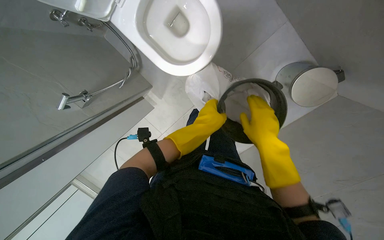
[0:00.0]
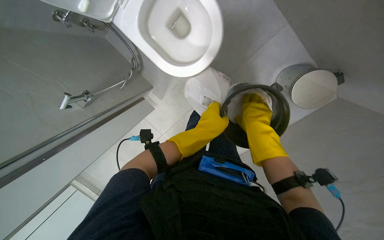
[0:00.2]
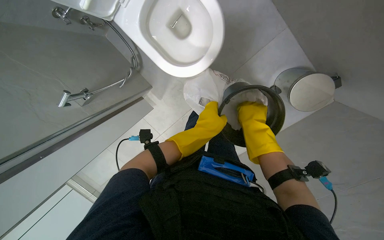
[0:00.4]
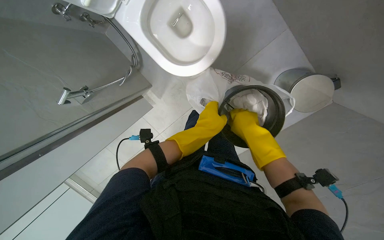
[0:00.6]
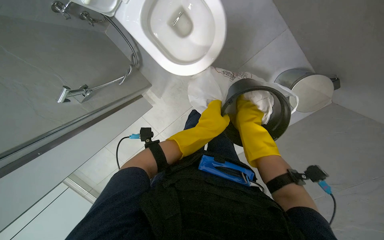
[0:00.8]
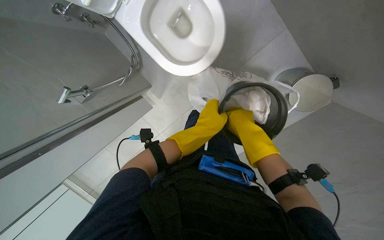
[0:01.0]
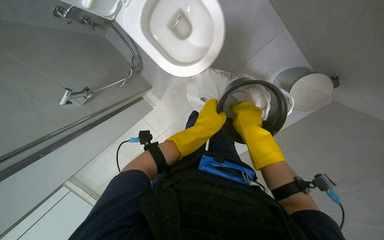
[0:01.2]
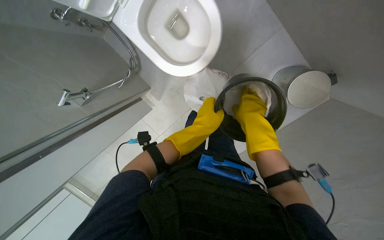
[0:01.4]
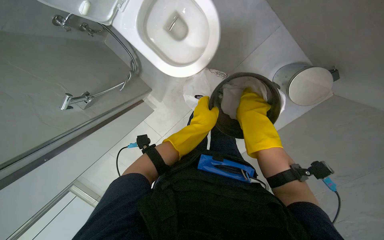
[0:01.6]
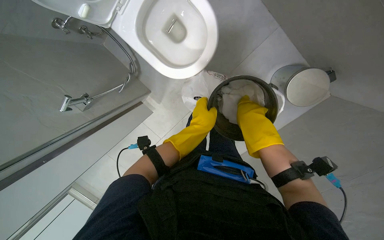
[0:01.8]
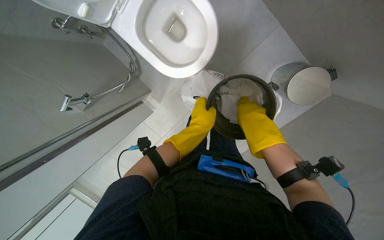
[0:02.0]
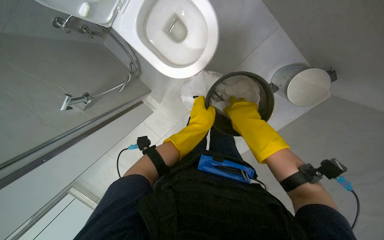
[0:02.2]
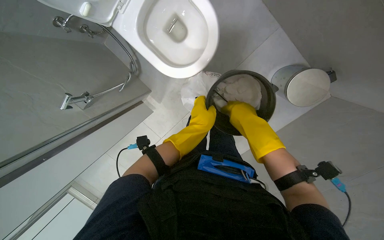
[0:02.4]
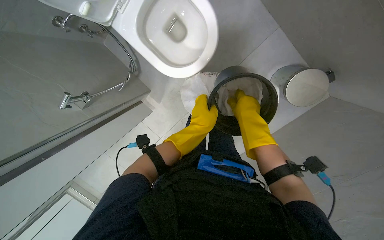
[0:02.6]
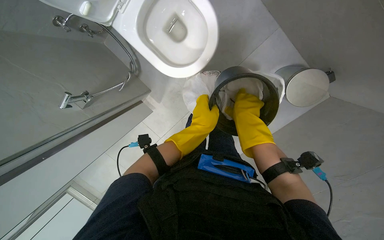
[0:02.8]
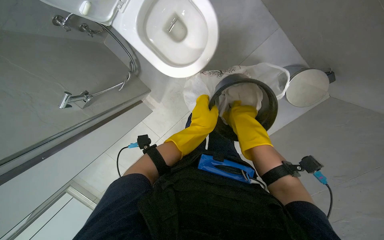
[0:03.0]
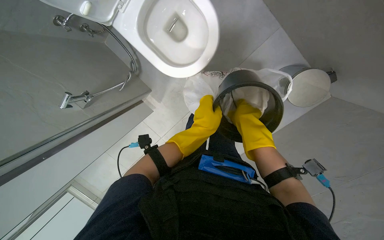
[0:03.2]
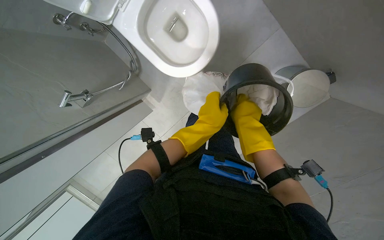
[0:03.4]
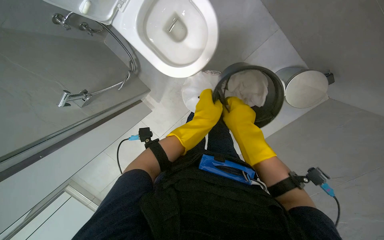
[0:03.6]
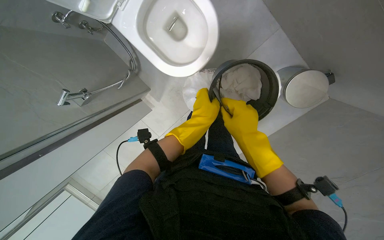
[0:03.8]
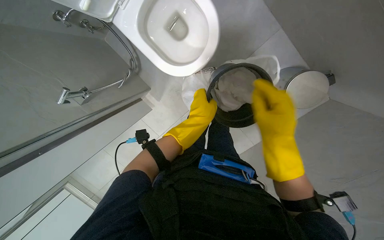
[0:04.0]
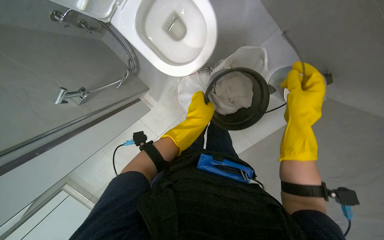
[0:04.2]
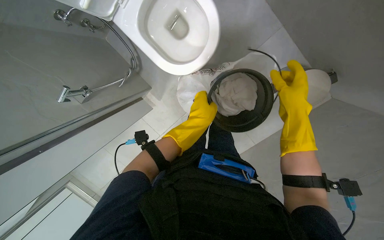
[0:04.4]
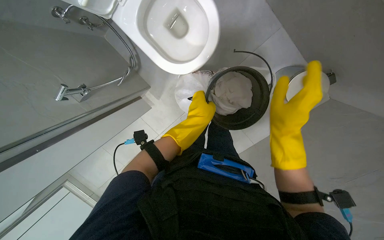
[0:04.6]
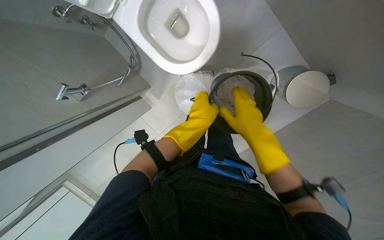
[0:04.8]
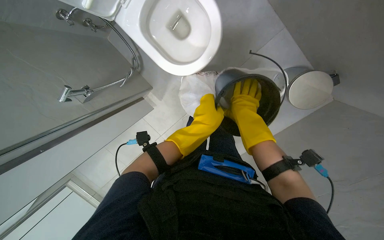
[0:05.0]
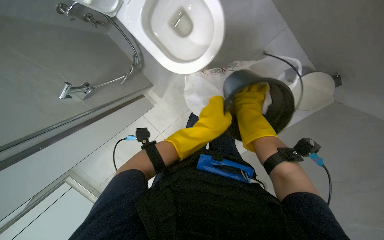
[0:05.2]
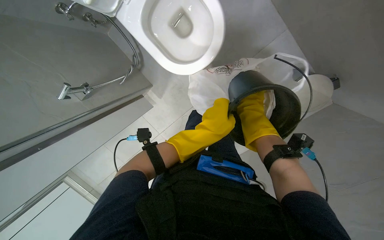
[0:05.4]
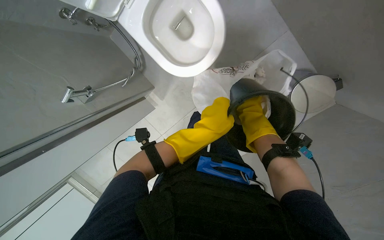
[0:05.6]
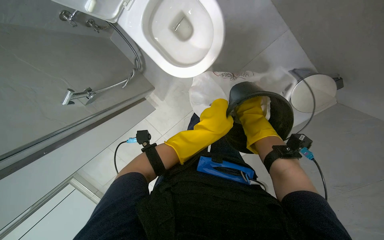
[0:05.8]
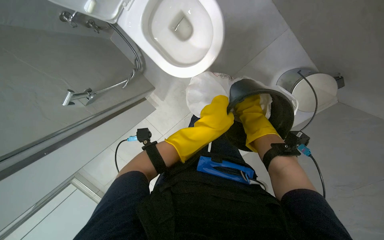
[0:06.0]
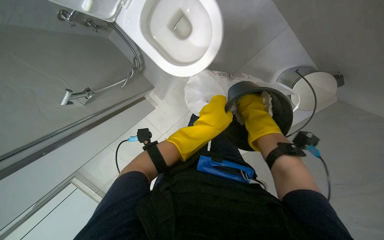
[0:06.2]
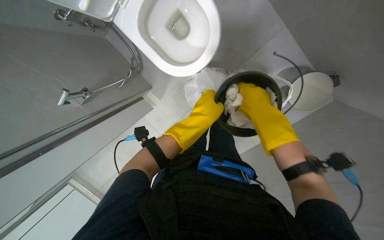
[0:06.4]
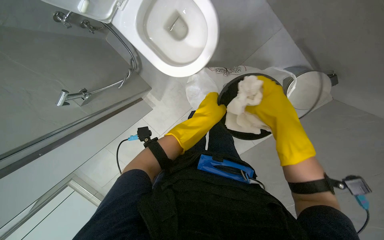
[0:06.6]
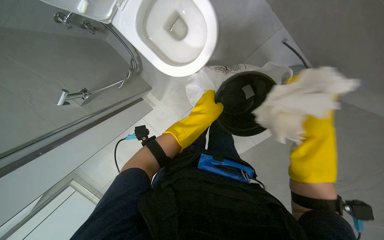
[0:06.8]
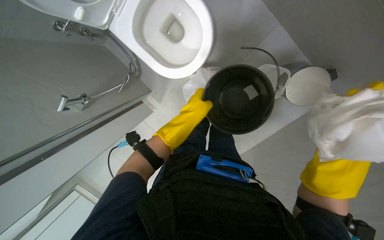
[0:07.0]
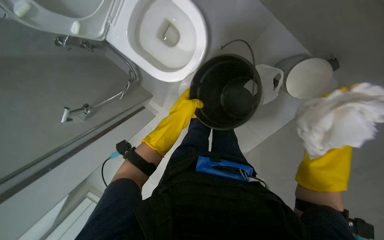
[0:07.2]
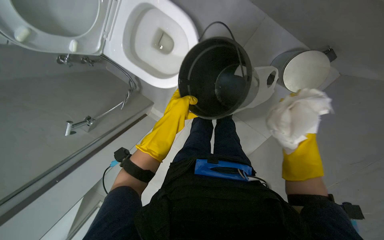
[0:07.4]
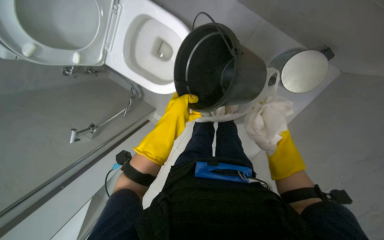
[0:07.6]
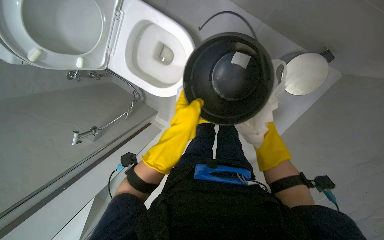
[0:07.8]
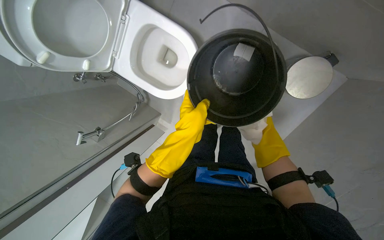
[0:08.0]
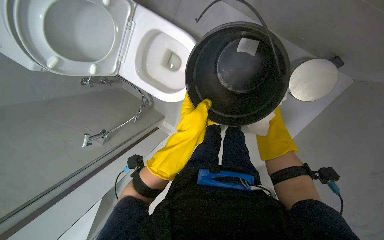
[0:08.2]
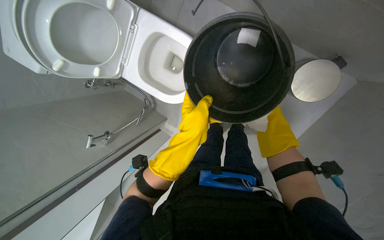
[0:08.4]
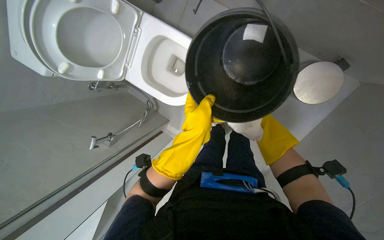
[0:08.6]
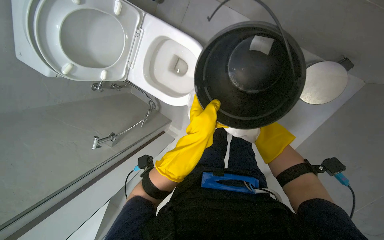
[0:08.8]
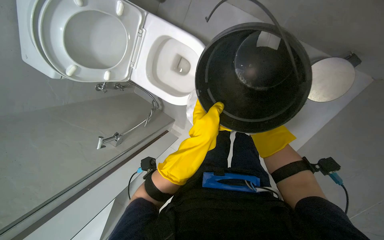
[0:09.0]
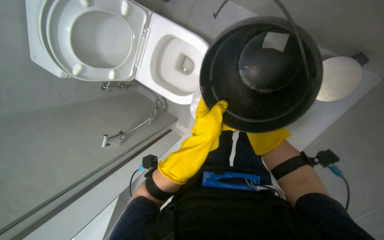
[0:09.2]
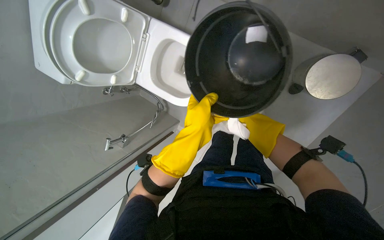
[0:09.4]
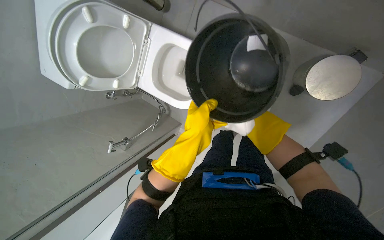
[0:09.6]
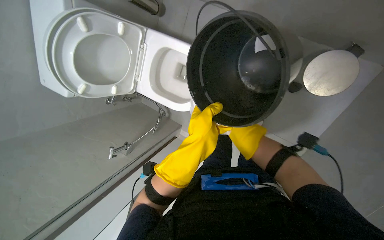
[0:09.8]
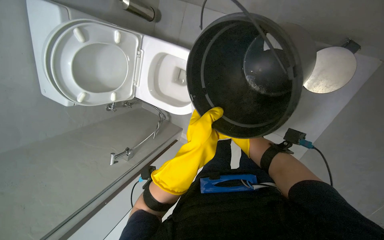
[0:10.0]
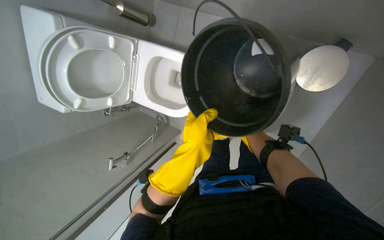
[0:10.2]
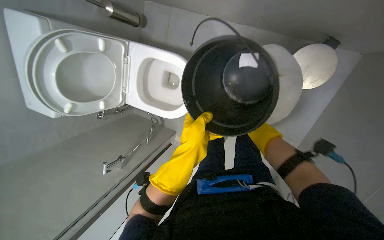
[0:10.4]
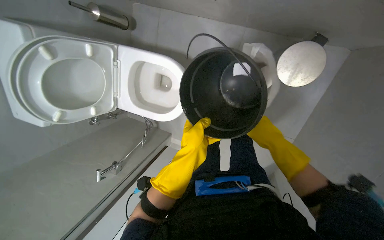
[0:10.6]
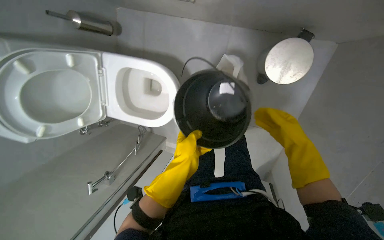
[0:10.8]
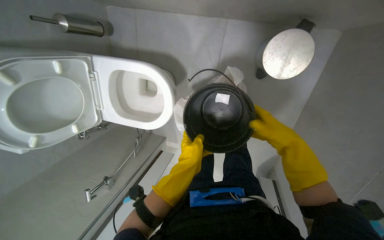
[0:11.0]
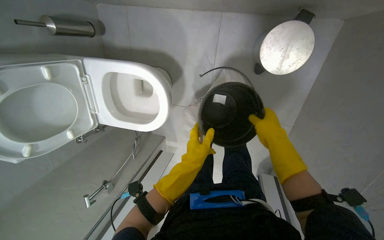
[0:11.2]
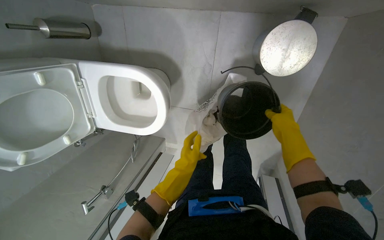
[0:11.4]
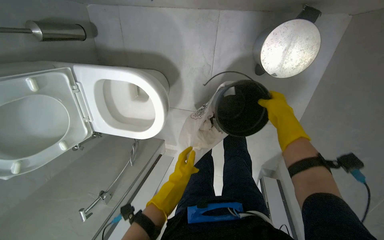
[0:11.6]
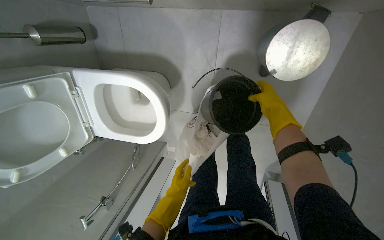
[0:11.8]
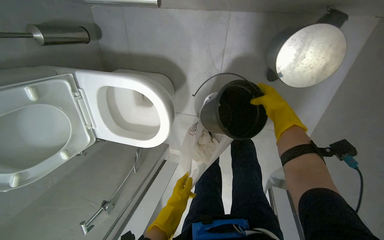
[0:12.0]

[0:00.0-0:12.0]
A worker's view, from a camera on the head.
Job: managing trash.
The whole recording: Changing trash bags in bins. The worker removes old trash bags from bins, replaces them with new ones, and disposes of the full bag.
0:01.6 to 0:03.0: The hands work in one place, with small movements.
0:04.4 to 0:06.0: The left hand travels nearer to the camera by approximately 10 cm; the right hand shifts roughly 10 cm farther from the camera.
0:06.0 to 0:07.6: The right hand travels down the picture and to the right by roughly 25 cm, and moves approximately 20 cm nearer to the camera and comes back.
0:07.6 to 0:09.0: The left hand travels nearer to the camera by approximately 10 cm. Meanwhile the right hand travels to the left and up the picture by about 15 cm, and travels farther from the camera and back again, approximately 20 cm each way.
0:10.4 to 0:12.0: The right hand is displaced up the picture by about 20 cm. The left hand moves farther from the camera, roughly 25 cm.

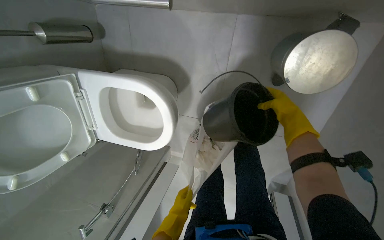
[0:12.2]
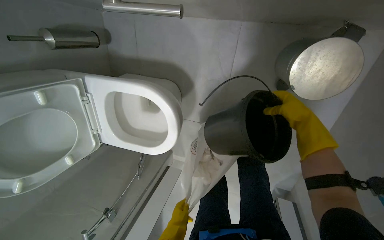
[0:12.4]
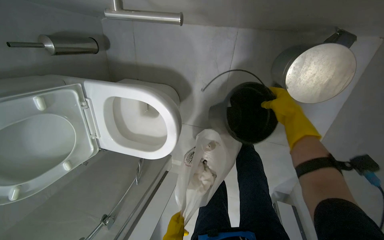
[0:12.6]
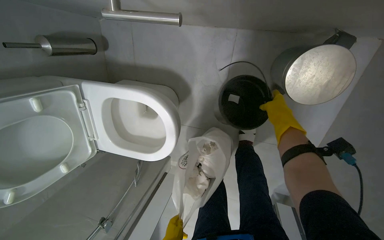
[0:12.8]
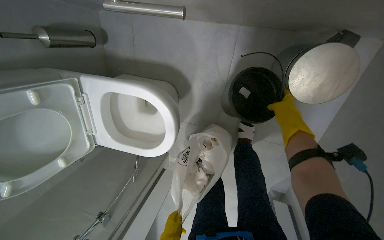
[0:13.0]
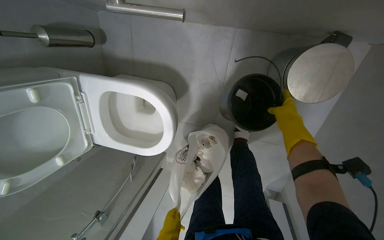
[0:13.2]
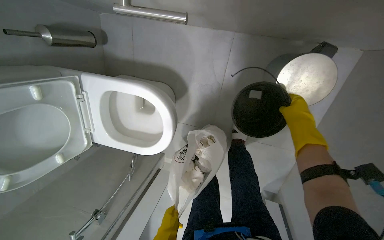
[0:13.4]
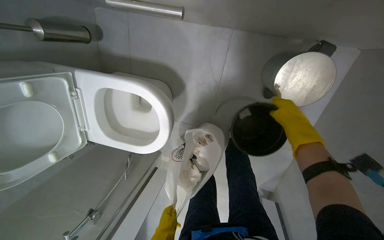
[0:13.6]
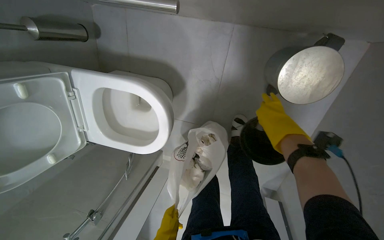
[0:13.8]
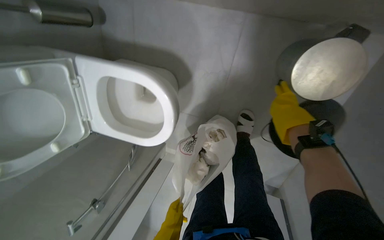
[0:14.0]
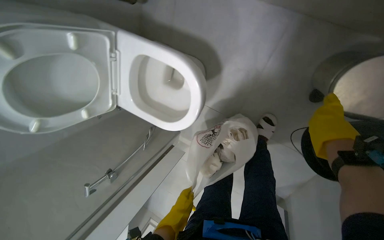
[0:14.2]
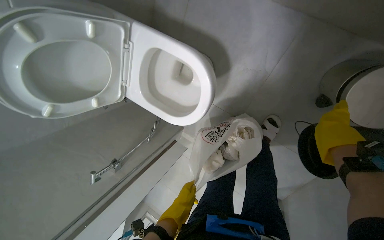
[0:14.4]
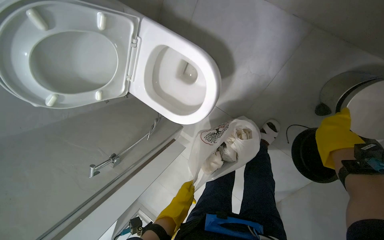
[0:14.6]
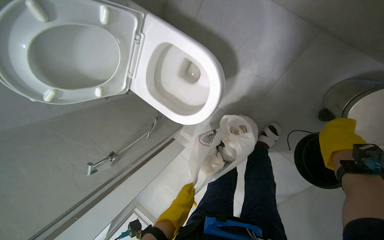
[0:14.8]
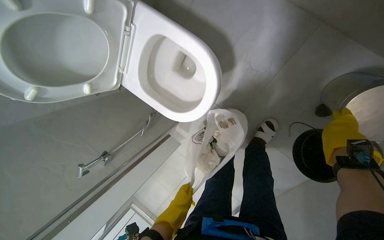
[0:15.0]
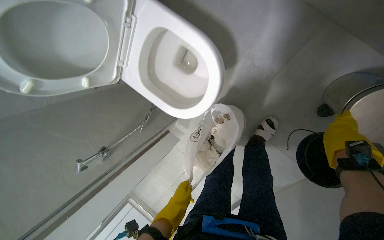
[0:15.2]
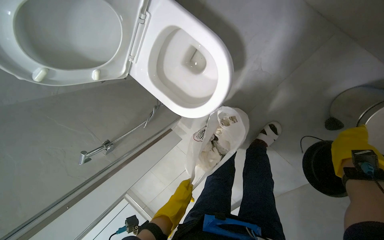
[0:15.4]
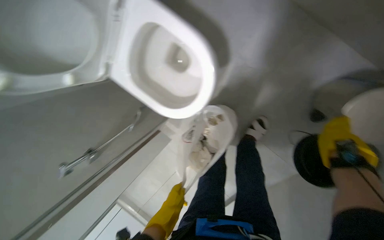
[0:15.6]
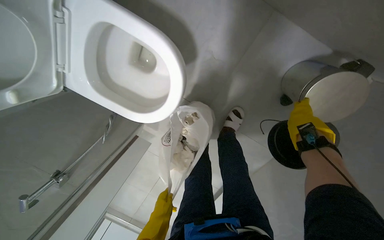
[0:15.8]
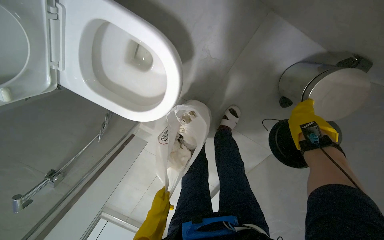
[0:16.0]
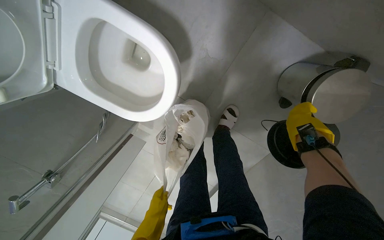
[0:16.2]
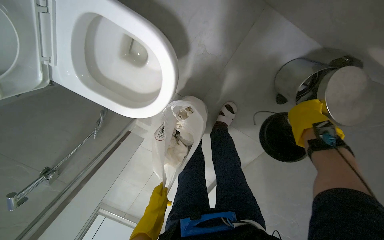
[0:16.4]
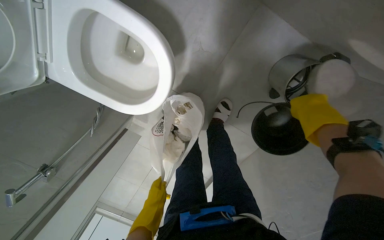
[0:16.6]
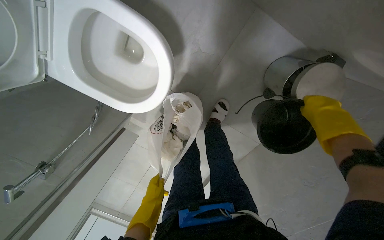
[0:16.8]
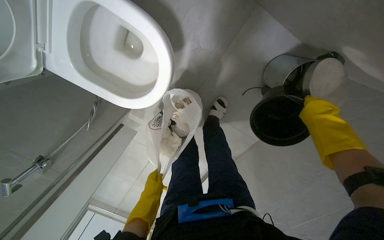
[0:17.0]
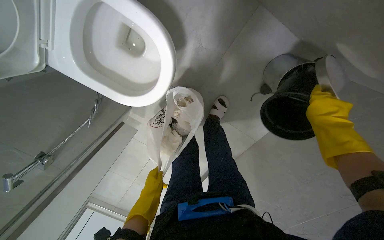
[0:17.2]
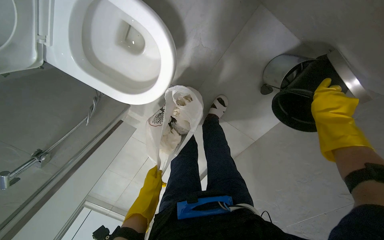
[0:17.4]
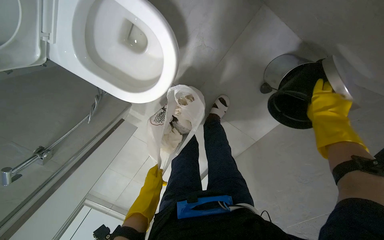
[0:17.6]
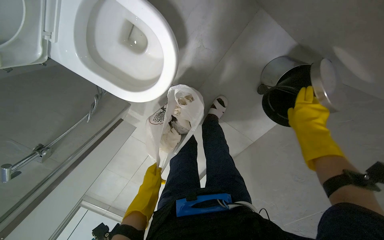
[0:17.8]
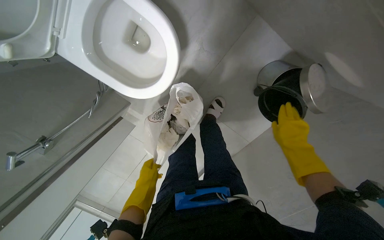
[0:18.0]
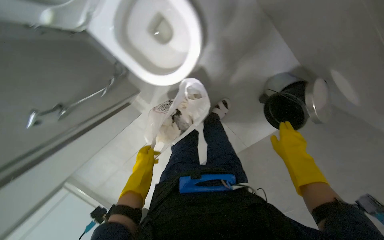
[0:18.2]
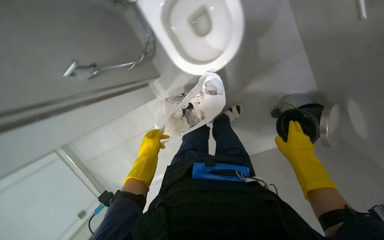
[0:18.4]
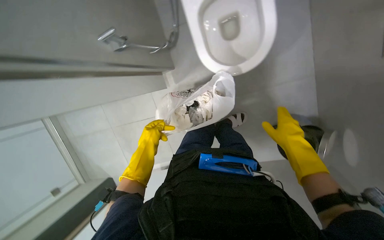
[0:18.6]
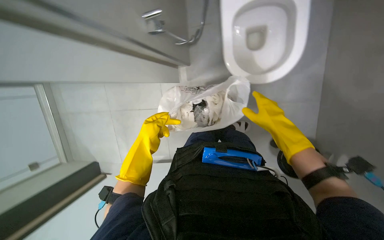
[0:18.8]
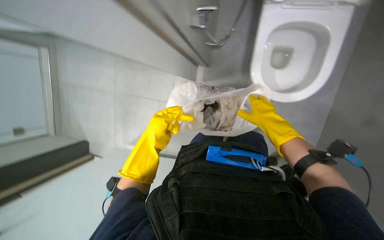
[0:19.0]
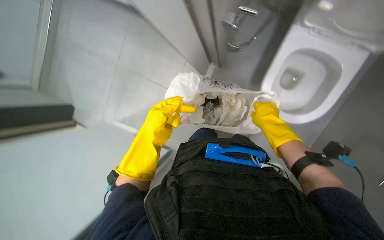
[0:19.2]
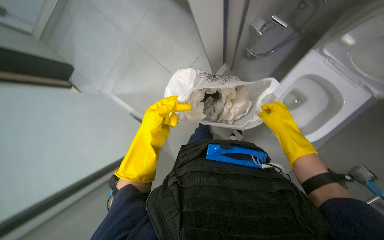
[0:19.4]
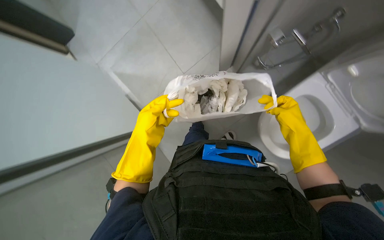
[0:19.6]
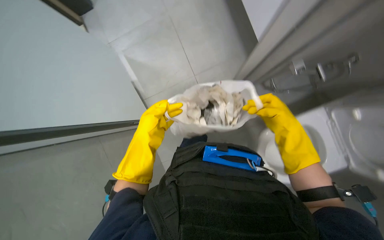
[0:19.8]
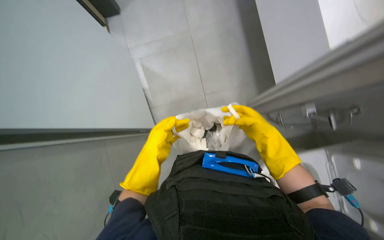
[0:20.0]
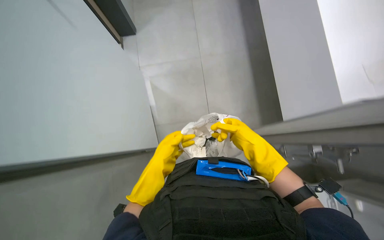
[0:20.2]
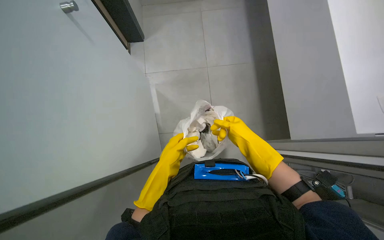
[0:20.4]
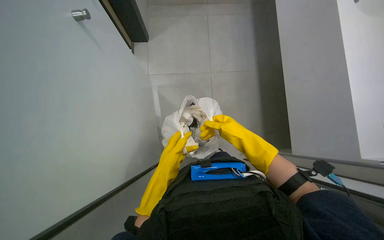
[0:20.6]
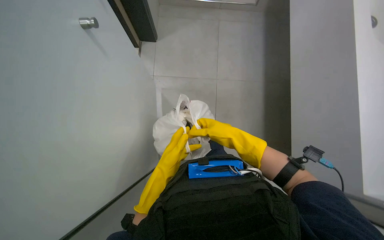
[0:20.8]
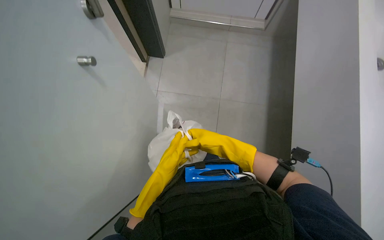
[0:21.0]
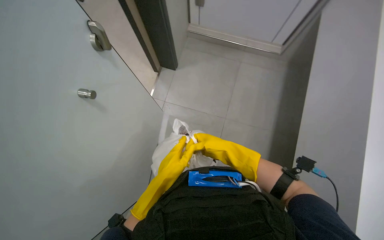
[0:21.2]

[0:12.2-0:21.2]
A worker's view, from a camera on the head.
Job: managing trash.
The whole recording: Changing trash bags in bins. The worker removes old trash bags from bins, replaces them with new ones, and disposes of the full bag.
0:15.2 to 0:16.6: The view swings about 15 degrees to the right.
0:16.6 to 0:18.2: The right hand travels to the left and down the picture by some 15 cm.
0:18.2 to 0:19.8: The camera is carried approximately 50 cm. The view pans to the right by roughly 20 degrees. The scene rotates clockwise by about 80 degrees.
0:19.8 to 0:21.2: The right hand shifts some 15 cm to the left.
